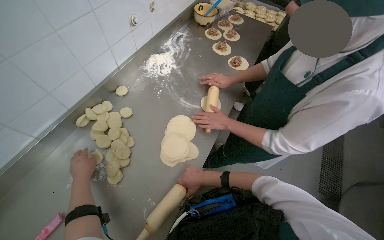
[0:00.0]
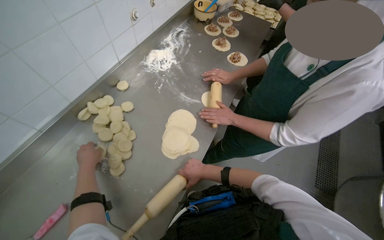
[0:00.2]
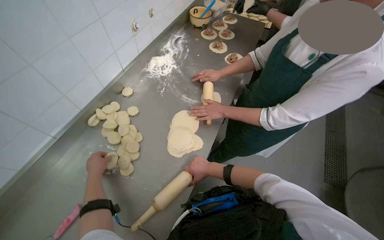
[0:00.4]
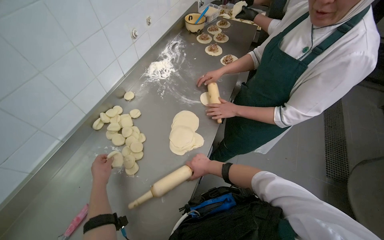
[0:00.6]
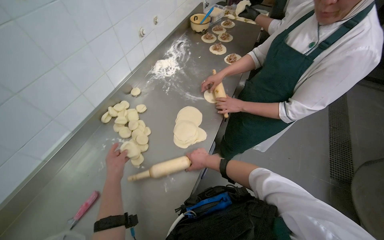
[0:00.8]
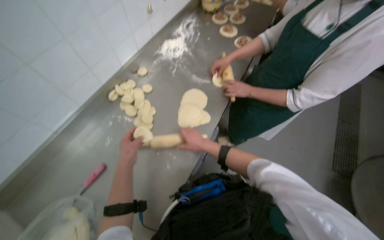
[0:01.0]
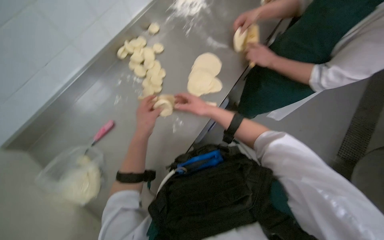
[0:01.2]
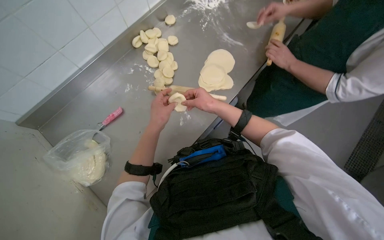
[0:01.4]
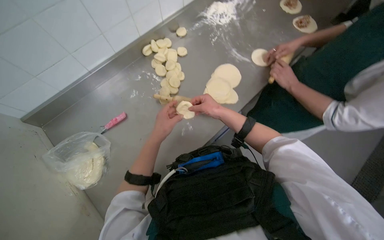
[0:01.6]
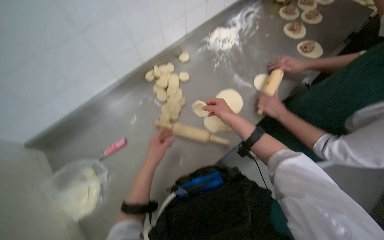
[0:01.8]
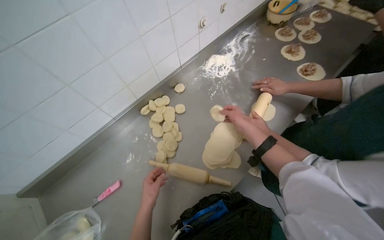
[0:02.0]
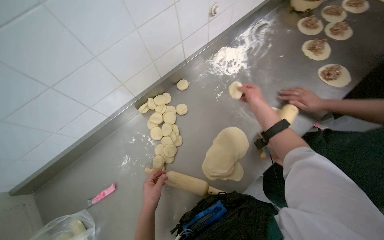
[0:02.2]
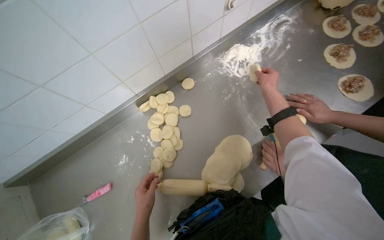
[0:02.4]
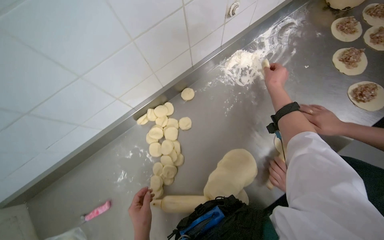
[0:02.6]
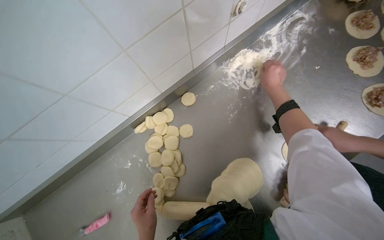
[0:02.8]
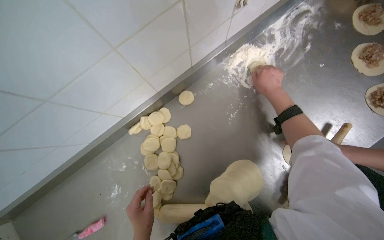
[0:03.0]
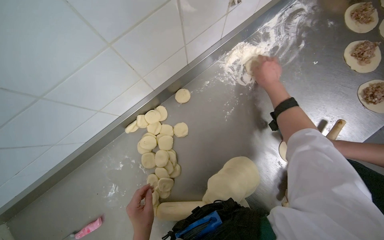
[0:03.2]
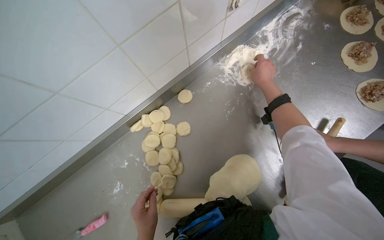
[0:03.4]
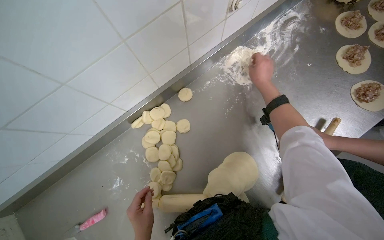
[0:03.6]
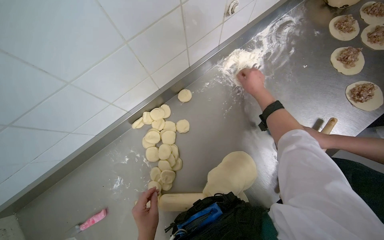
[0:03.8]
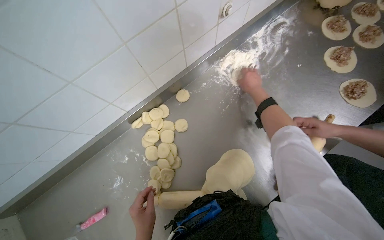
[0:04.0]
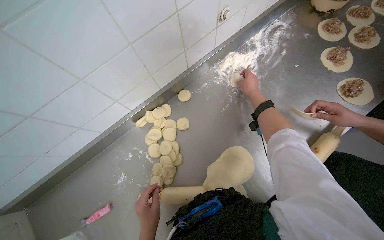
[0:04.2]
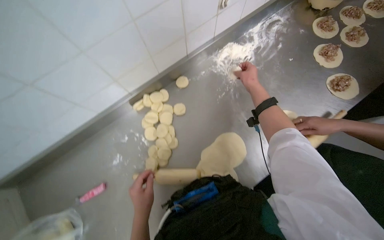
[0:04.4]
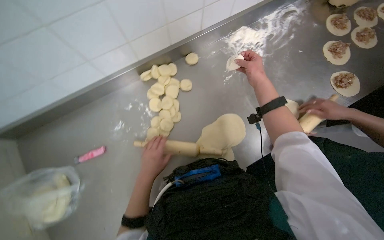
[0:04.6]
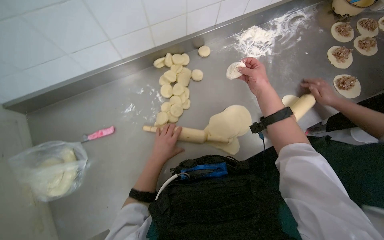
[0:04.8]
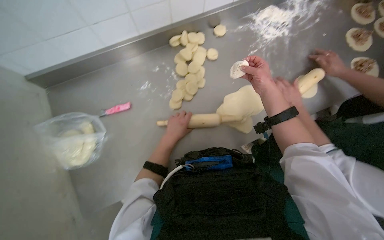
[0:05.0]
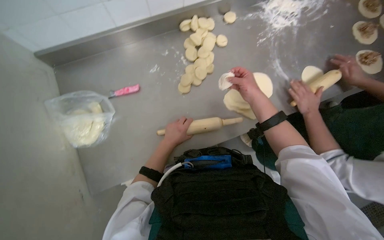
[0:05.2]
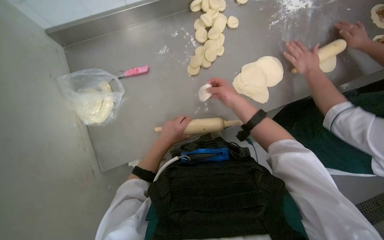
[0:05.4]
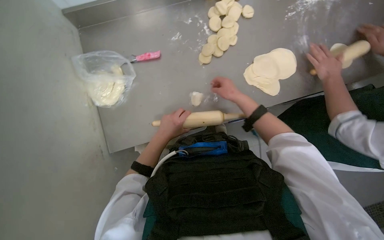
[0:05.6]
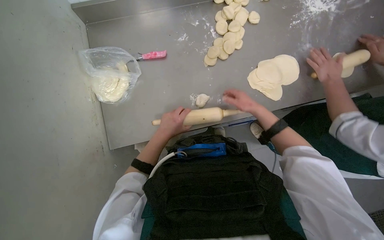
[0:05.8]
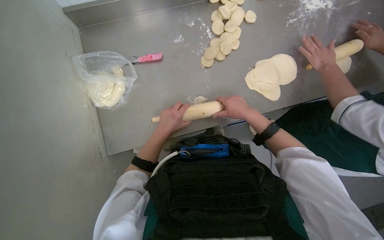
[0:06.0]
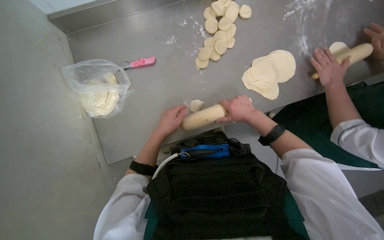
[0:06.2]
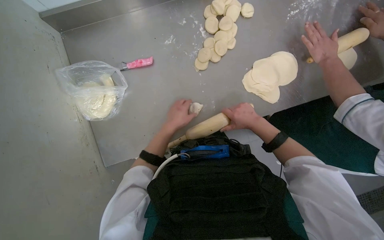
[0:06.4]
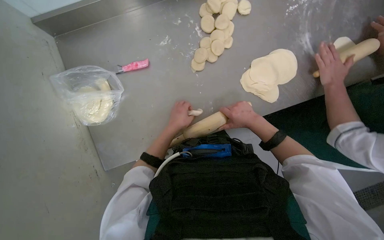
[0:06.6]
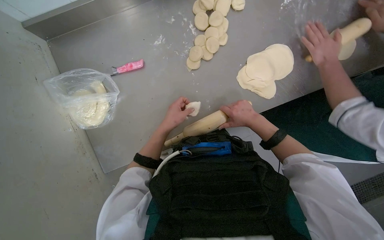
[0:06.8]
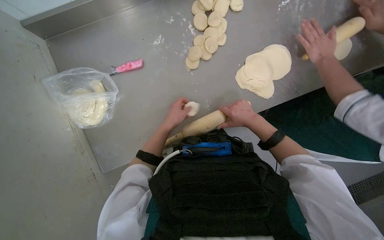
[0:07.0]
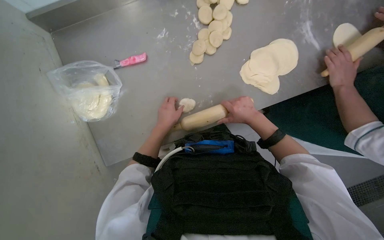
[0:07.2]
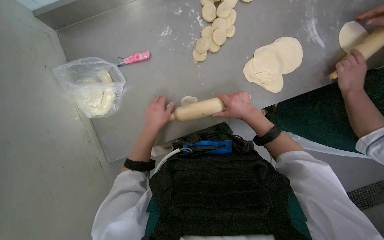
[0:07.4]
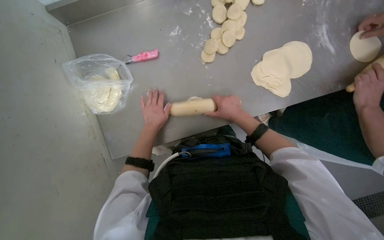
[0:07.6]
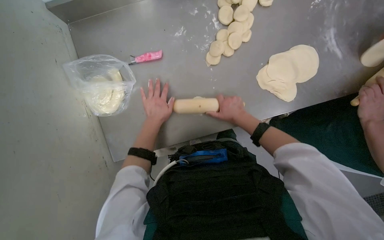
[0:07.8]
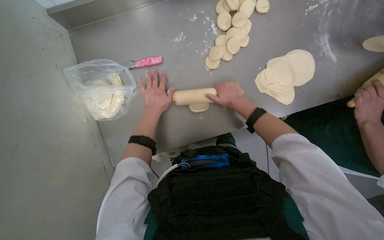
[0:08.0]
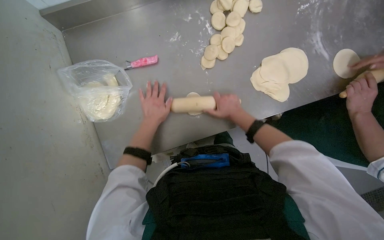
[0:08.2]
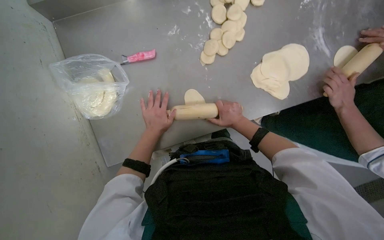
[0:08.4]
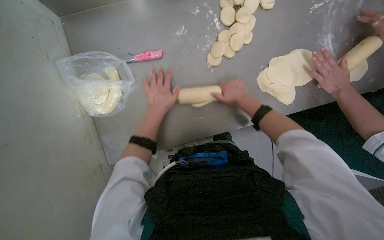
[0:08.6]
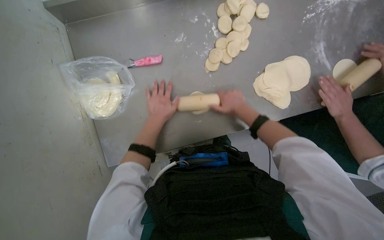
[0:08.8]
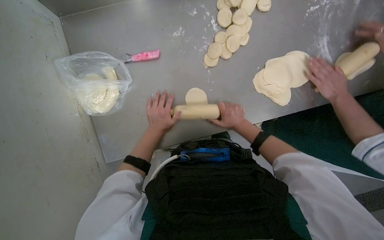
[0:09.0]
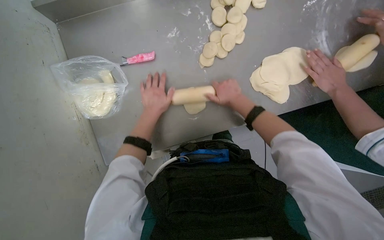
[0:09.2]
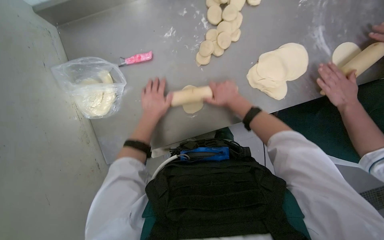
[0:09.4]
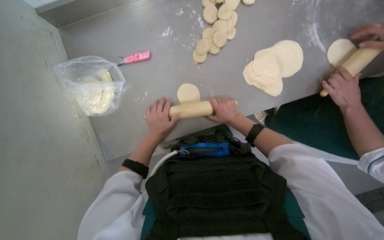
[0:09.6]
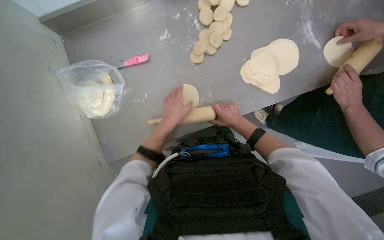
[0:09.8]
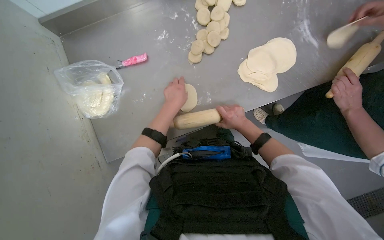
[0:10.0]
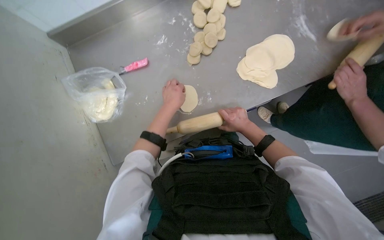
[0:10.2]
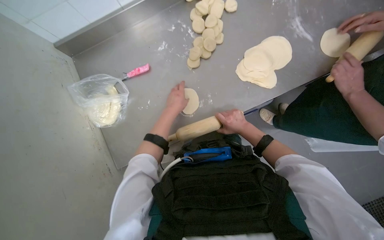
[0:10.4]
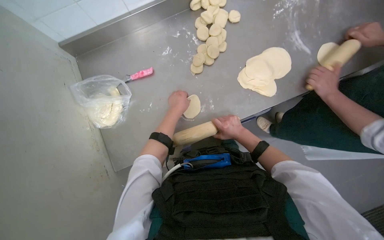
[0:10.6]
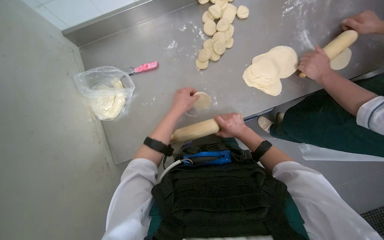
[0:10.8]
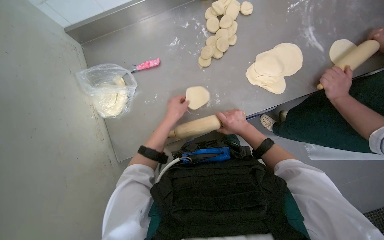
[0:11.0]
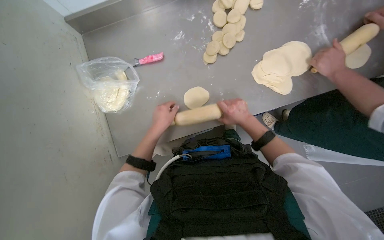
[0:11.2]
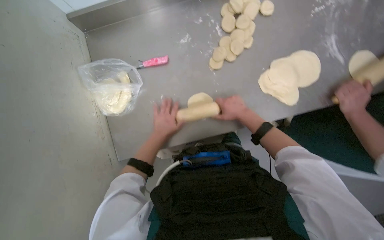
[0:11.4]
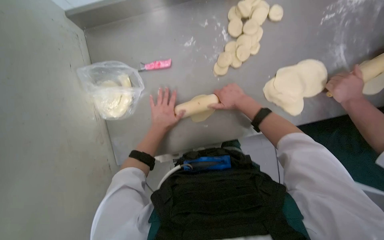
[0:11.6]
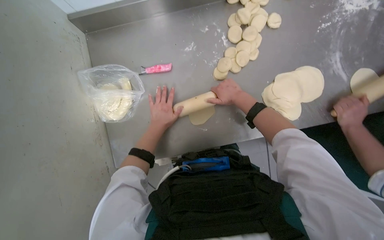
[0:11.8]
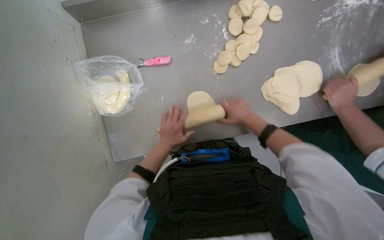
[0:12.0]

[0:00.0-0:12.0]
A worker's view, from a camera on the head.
Job: preparing food.
The whole recording: Rolling dough pieces with rolling pin. The worker rolls small pieces of dough into flat circles using a rolling pin on a metal counter.
1.6 to 3.0 s: The head travels about 60 cm.
3.0 to 4.4 s: The hands are busy where they are.
4.4 to 6.0 s: The head travels roughly 40 cm.
6.0 to 7.6 s: The left hand is displaced farther from the camera by roughly 10 cm.
7.6 to 9.0 s: The left hand swings up and down the picture, some 5 cm each way, with 3 reversals.
9.0 to 10.4 s: The left hand moves to the right, roughly 10 cm.
10.4 to 12.0 s: The right hand reaches approximately 20 cm up the picture, then returns; the left hand goes about 10 cm down the picture.

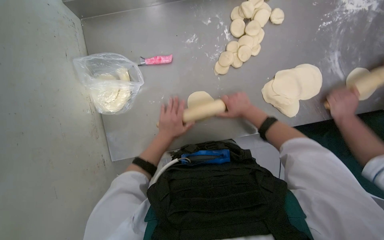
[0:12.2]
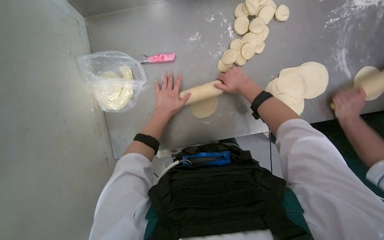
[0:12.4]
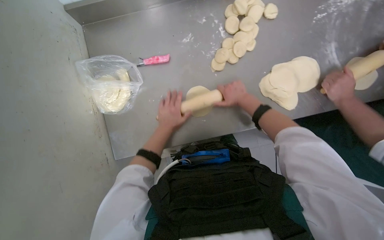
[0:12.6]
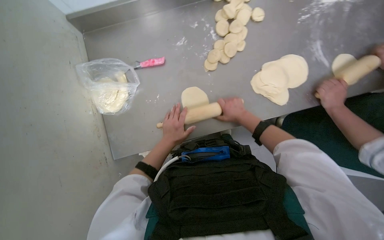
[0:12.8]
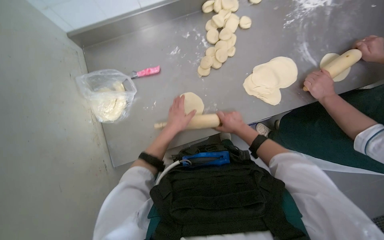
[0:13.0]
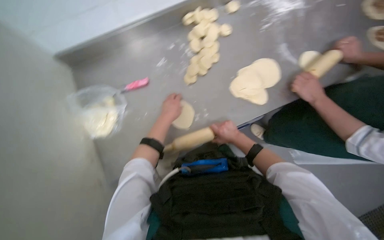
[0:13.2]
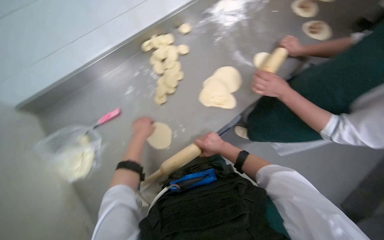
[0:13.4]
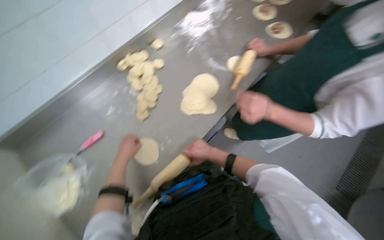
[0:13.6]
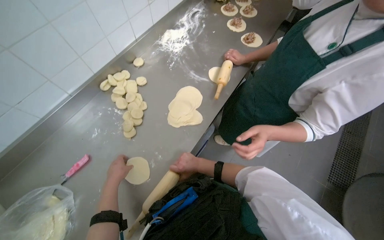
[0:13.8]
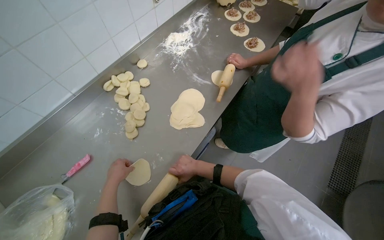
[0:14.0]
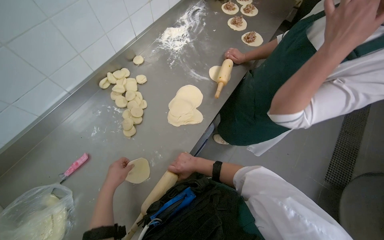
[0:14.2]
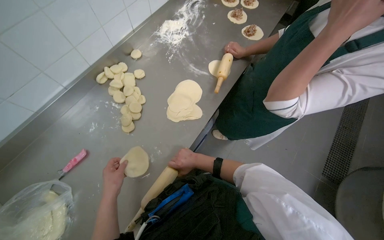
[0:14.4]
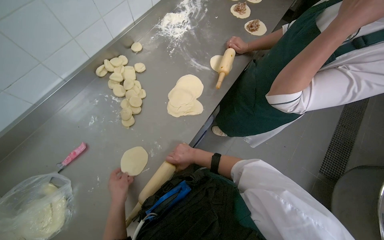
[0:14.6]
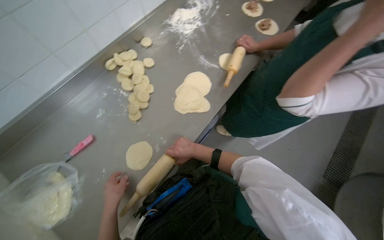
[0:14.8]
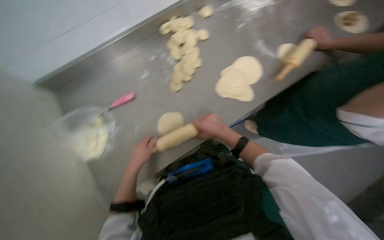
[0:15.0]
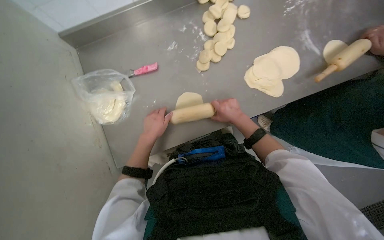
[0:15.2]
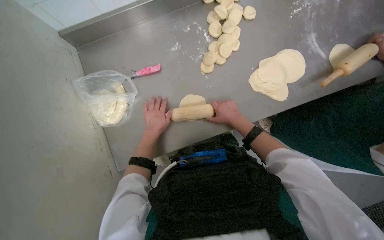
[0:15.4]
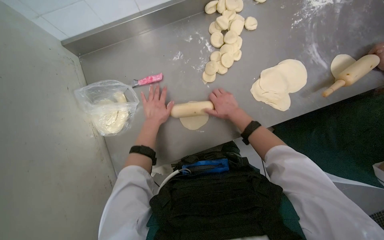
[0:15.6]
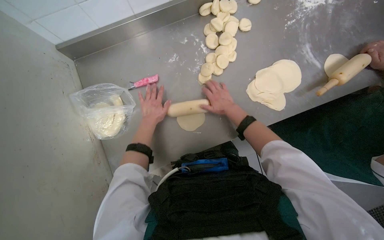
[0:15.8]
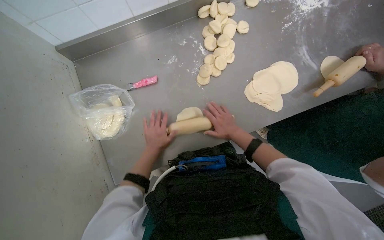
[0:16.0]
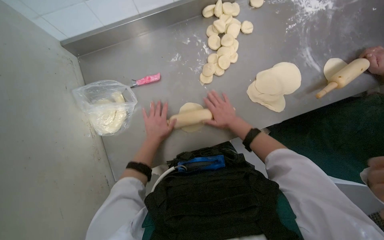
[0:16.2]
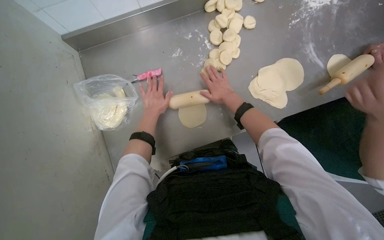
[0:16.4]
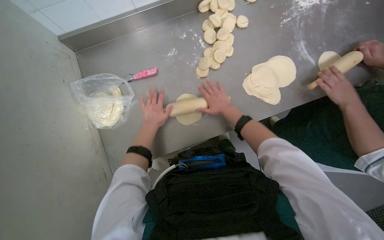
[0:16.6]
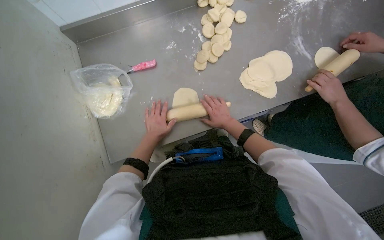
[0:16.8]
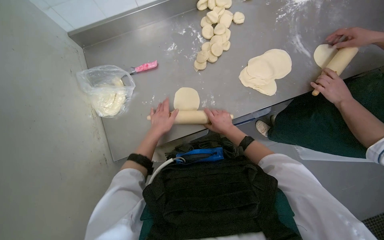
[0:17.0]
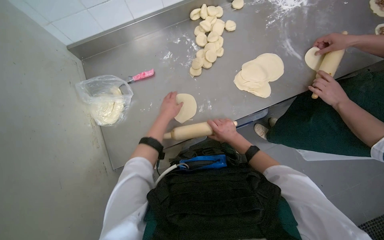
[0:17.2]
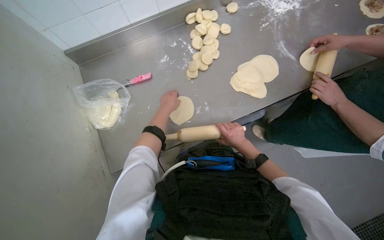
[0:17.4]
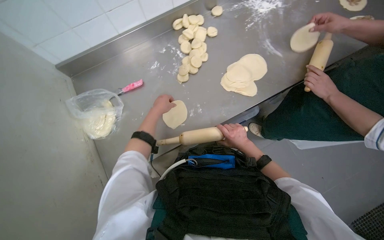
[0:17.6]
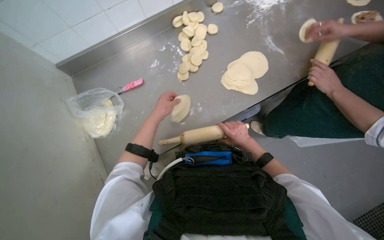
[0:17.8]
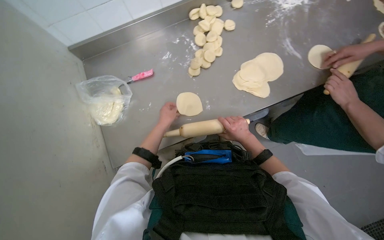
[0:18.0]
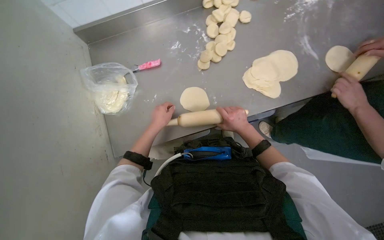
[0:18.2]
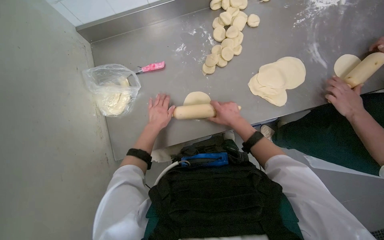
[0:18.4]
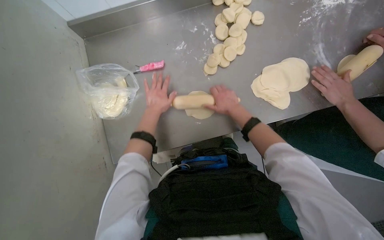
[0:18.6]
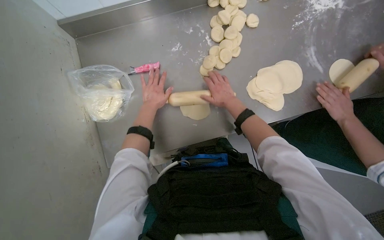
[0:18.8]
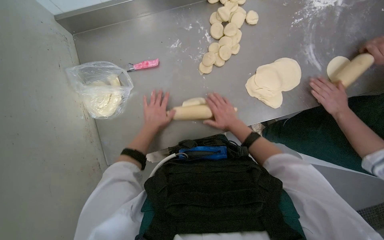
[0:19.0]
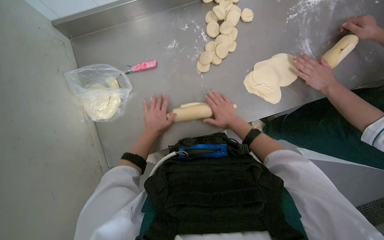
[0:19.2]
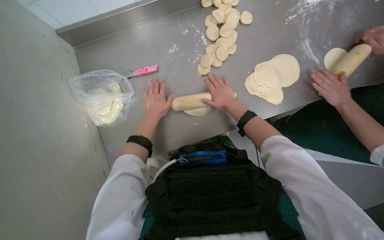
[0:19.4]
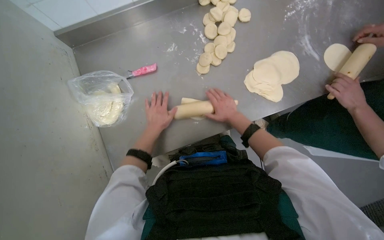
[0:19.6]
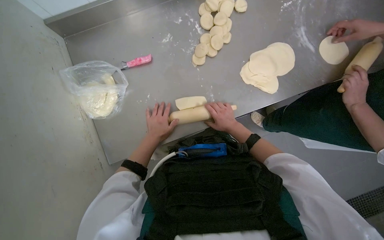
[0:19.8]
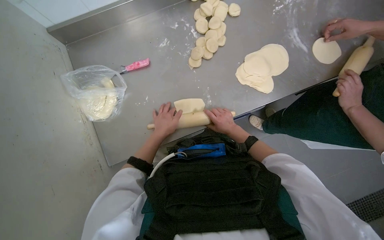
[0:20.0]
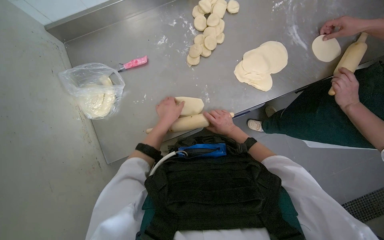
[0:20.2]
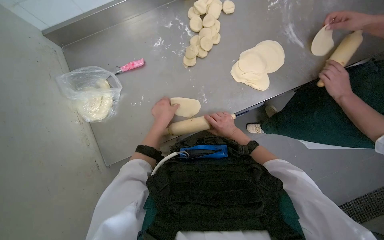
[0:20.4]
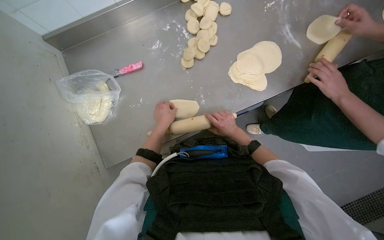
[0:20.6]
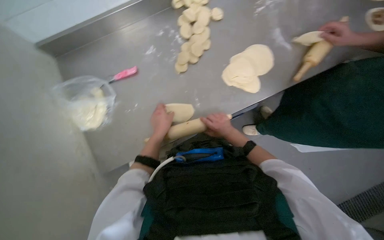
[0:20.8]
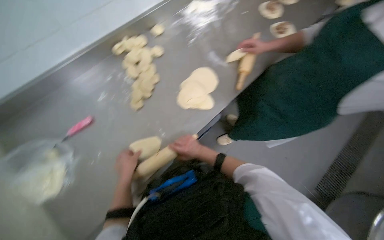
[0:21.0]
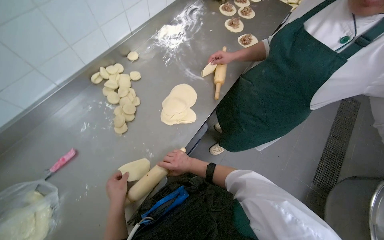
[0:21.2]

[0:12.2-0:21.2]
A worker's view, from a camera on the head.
Job: preparing food.
The whole recording: Rolling dough pieces with rolling pin. The worker rolls small pieces of dough into flat circles using a rolling pin on a metal counter.
12.2 to 13.8 s: The wearer looks some 25 degrees further upward. Everything in view rotates approximately 40 degrees counterclockwise.
13.8 to 15.2 s: The head rotates some 35 degrees to the left. The camera pitches downward, by some 20 degrees.
16.6 to 18.2 s: The right hand shifts about 15 cm down the picture and nearer to the camera.
18.2 to 19.8 s: The right hand swings up and down the picture, approximately 10 cm each way, with 3 reversals. Meanwhile the left hand swings up and down the picture, roughly 15 cm each way, with 3 reversals.
19.8 to 21.2 s: The head turns to the right by some 35 degrees. The camera pitches upward, by about 15 degrees.
